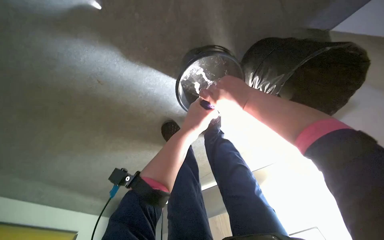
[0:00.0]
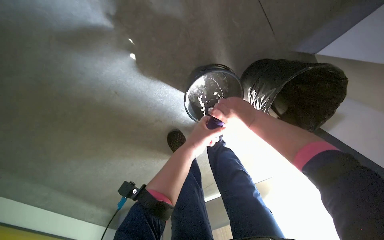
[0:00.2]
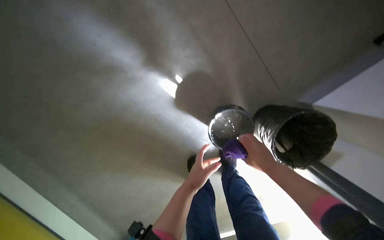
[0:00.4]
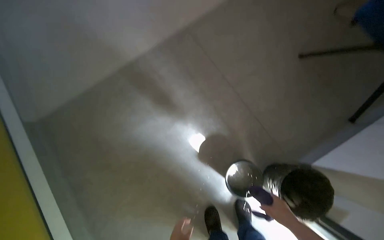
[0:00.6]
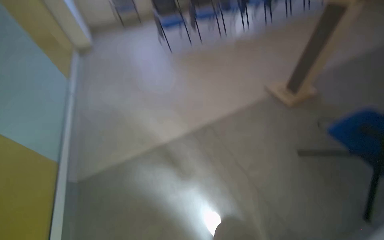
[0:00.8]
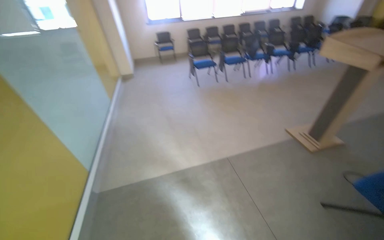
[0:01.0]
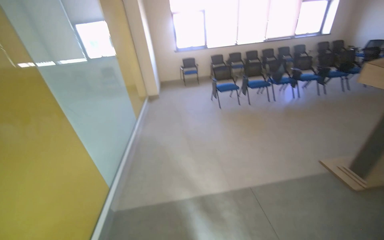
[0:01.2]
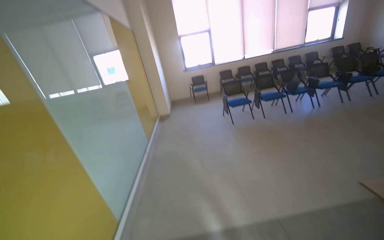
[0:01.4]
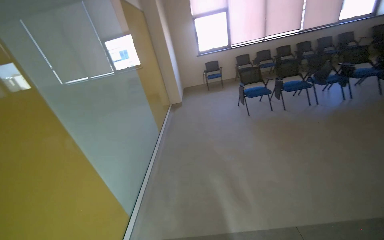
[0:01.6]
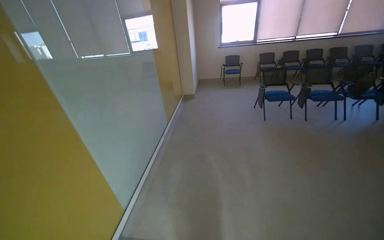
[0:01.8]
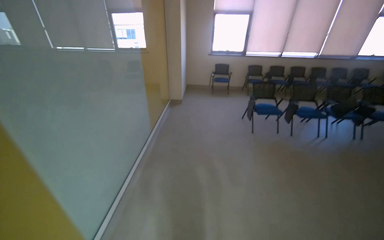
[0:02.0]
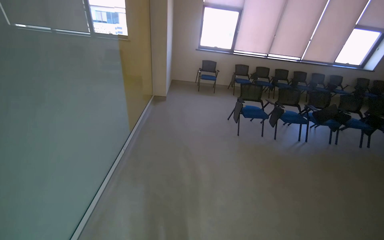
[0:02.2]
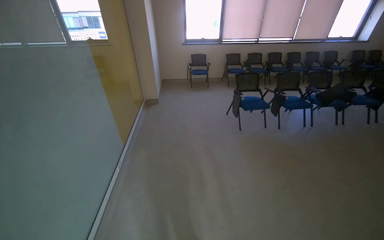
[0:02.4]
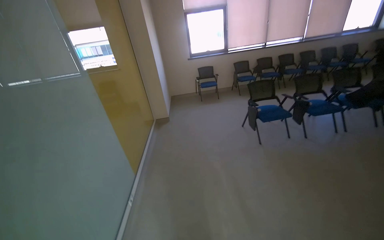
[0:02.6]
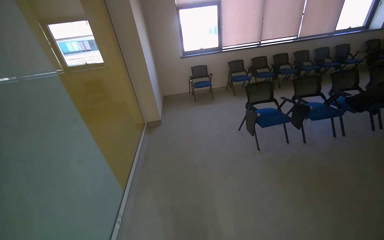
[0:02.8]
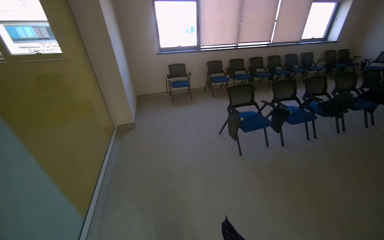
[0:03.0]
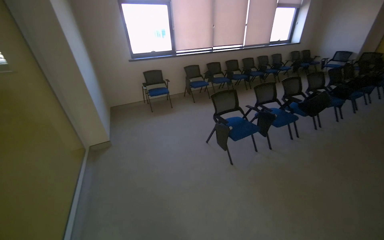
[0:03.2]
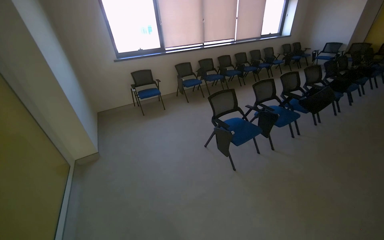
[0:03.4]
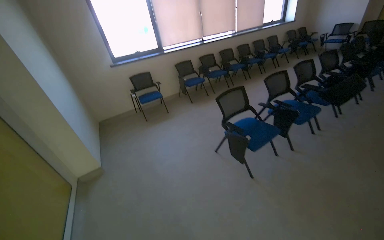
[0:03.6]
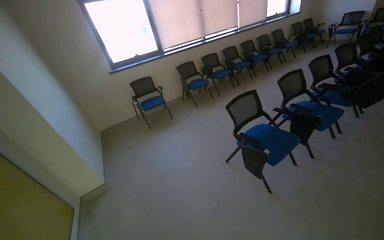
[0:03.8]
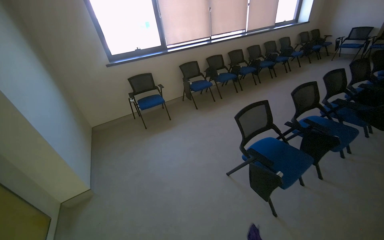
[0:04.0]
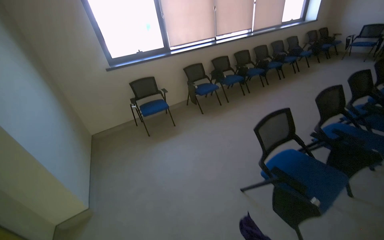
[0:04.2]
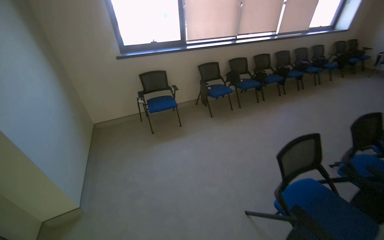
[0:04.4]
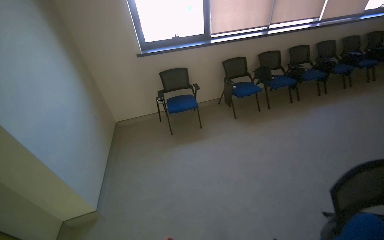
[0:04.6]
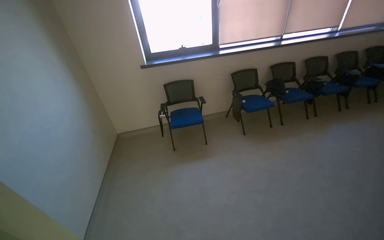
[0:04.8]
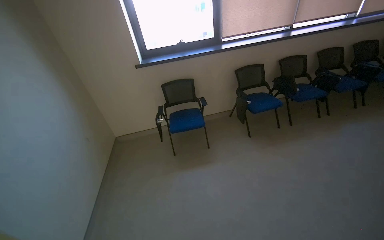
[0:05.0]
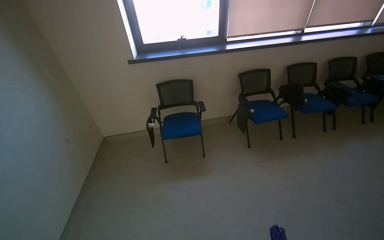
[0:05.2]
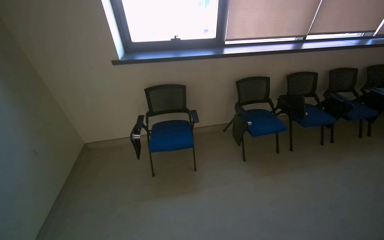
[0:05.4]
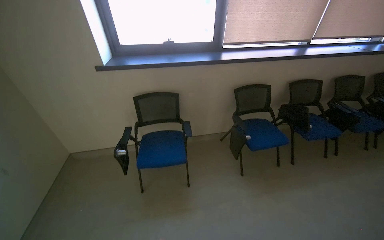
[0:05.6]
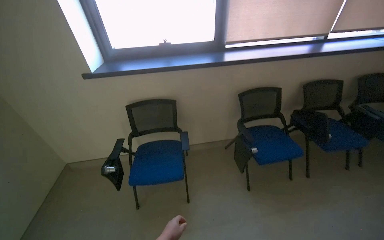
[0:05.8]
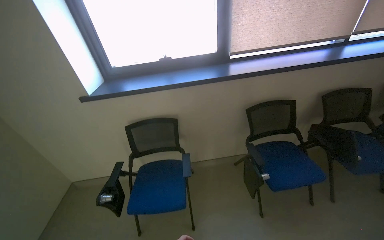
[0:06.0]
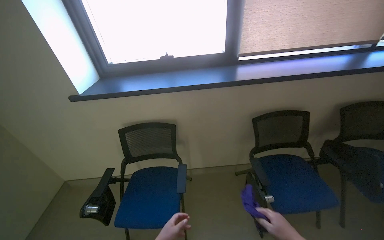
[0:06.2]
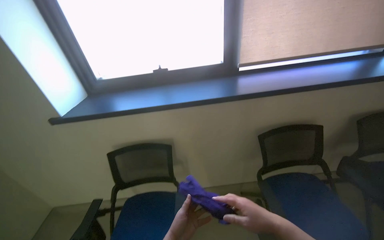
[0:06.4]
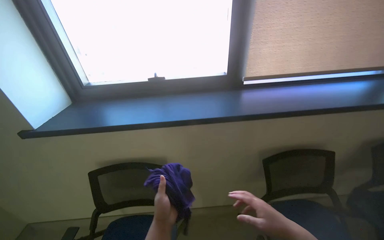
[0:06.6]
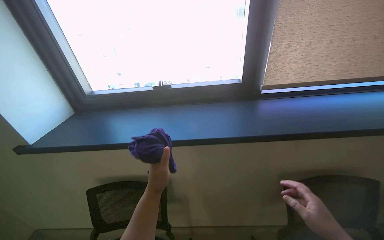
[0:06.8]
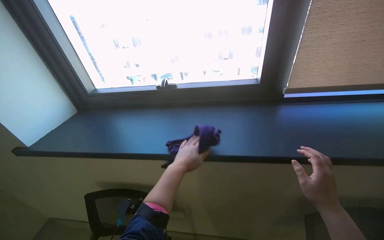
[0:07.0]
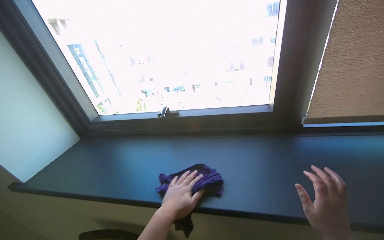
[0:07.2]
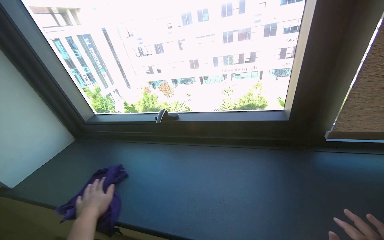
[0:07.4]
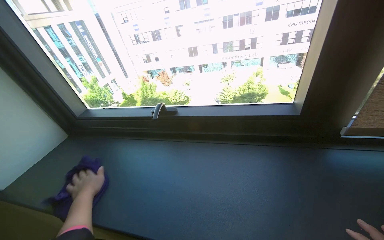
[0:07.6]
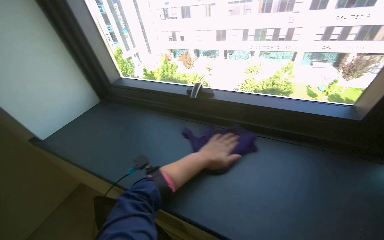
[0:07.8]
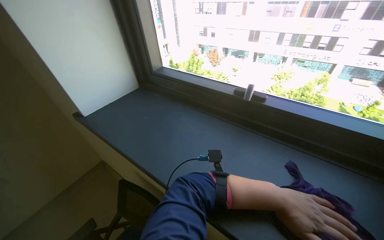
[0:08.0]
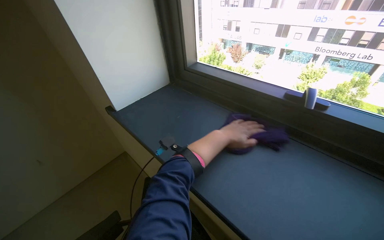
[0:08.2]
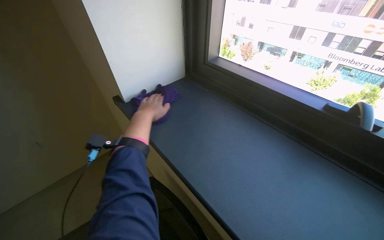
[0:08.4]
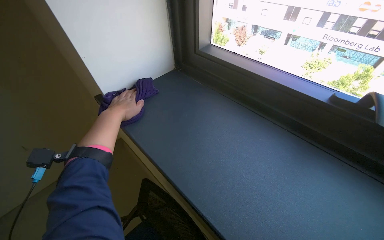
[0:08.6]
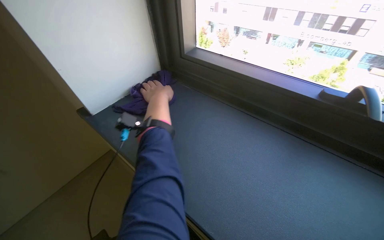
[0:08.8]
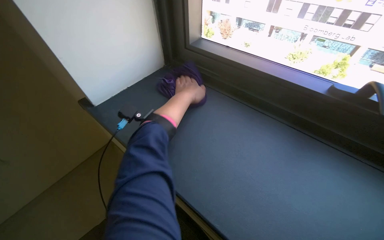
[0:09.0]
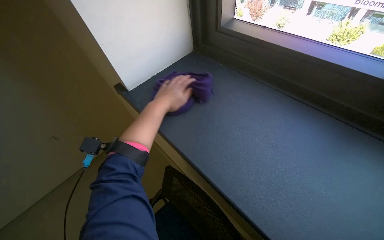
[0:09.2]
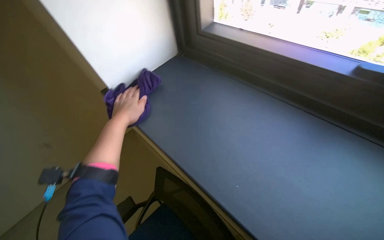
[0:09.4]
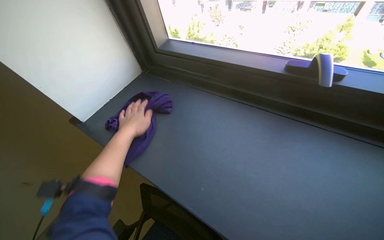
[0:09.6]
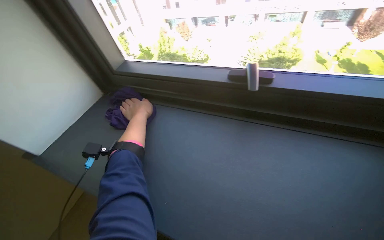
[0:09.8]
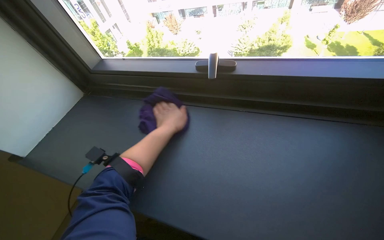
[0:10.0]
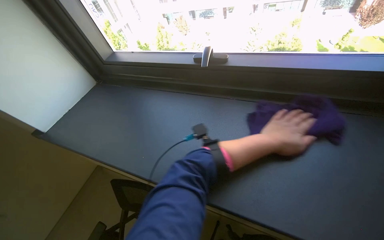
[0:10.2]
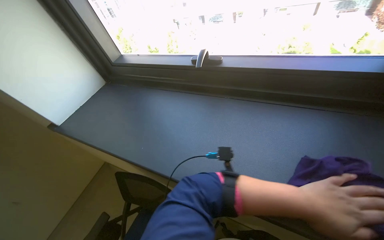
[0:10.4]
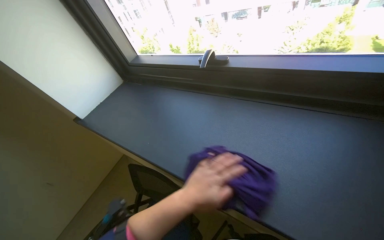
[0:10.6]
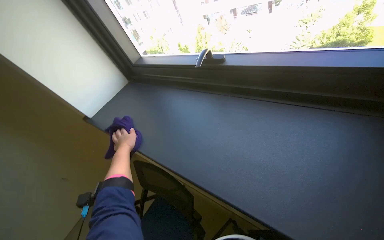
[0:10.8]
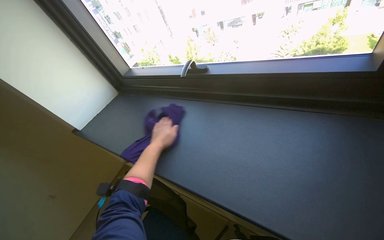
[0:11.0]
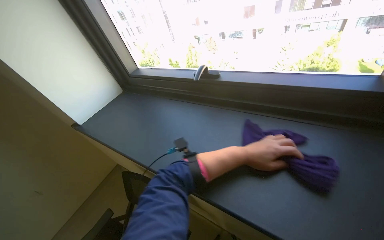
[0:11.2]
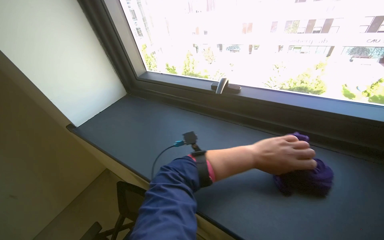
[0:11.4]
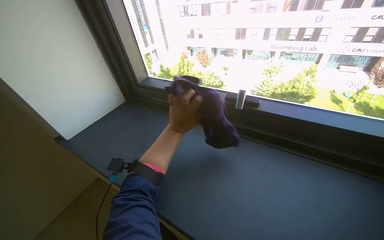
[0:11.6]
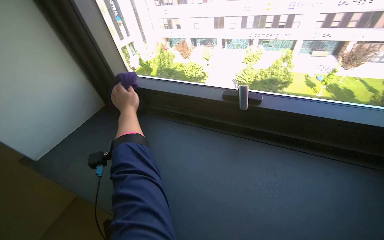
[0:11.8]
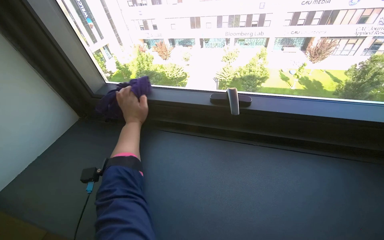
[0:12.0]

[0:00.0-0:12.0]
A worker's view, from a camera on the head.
Job: wiping surfaces.
The whole recording: Wiping window sill. The worker wipes the window sill and frame with a purple cloth.
0:00.0 to 0:01.6: The camera travels roughly 1 m. The wearer's head swings roughly 50 degrees to the left. The camera pitches upward, by approximately 90 degrees.
0:01.6 to 0:03.0: The camera is carried roughly 1.5 m. The camera is aimed some 20 degrees further to the right.
0:03.0 to 0:04.4: The wearer moves some 1.5 m.
0:04.4 to 0:06.0: The wearer moves approximately 1.5 m. The camera is aimed about 15 degrees further to the left.
0:06.0 to 0:07.6: The head travels about 1 m. The camera sweeps to the left, by some 20 degrees.
0:07.6 to 0:09.0: The head travels approximately 40 cm. The head rotates about 25 degrees to the left. The wearer looks about 15 degrees further downward.
0:09.0 to 0:10.4: The left hand shifts about 50 cm to the right, down the picture and nearer to the camera.

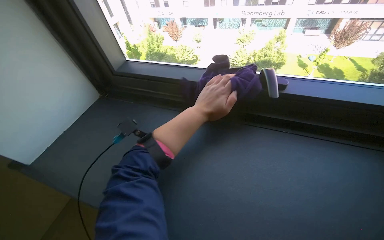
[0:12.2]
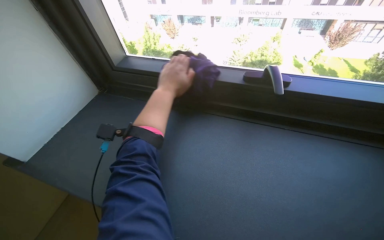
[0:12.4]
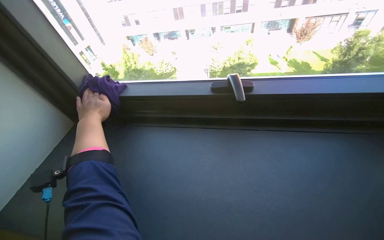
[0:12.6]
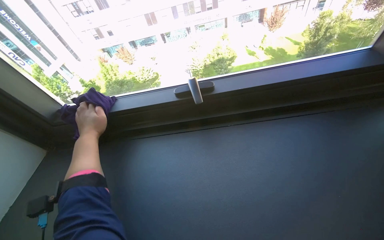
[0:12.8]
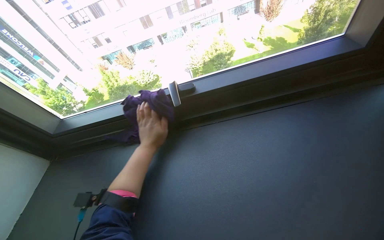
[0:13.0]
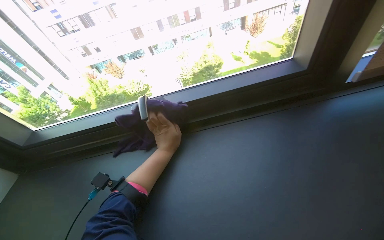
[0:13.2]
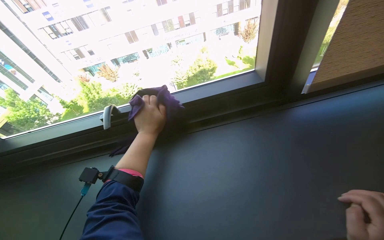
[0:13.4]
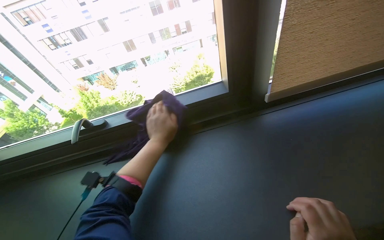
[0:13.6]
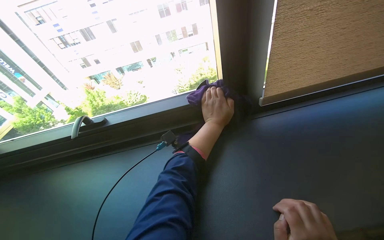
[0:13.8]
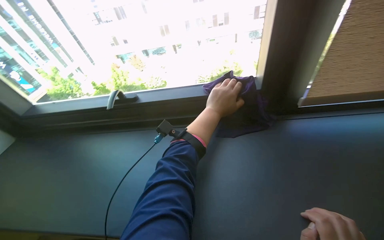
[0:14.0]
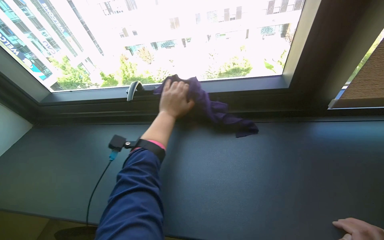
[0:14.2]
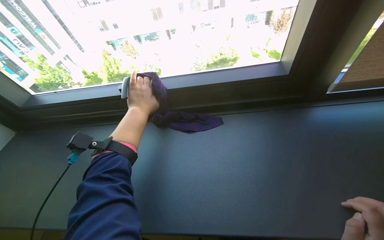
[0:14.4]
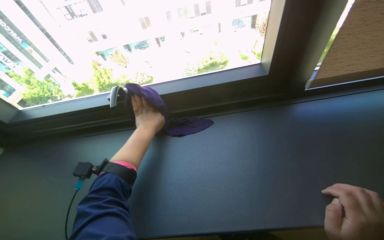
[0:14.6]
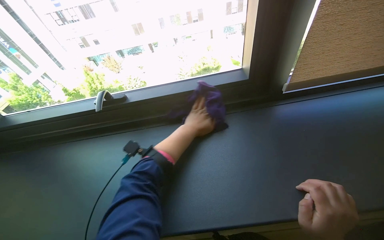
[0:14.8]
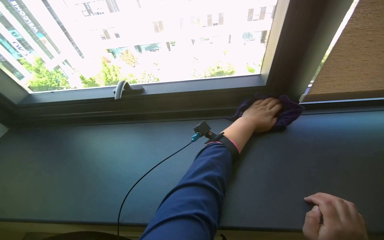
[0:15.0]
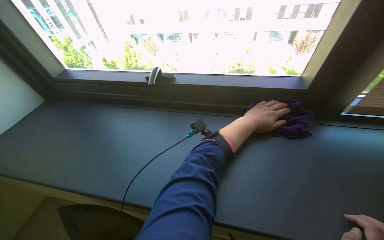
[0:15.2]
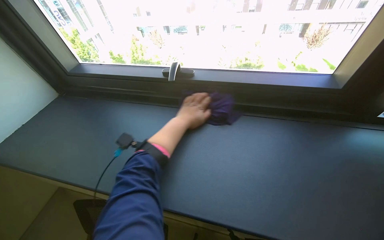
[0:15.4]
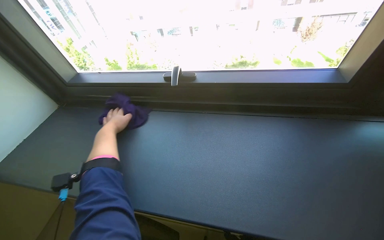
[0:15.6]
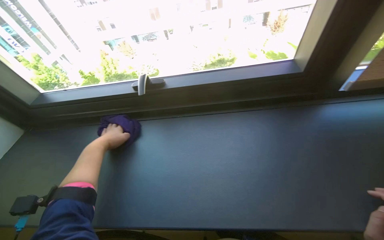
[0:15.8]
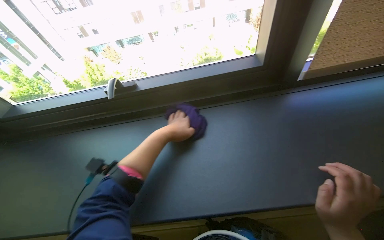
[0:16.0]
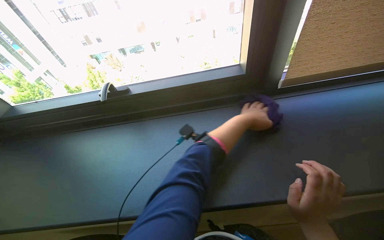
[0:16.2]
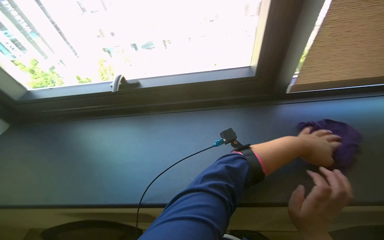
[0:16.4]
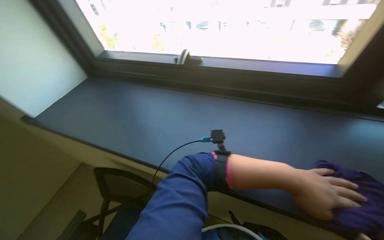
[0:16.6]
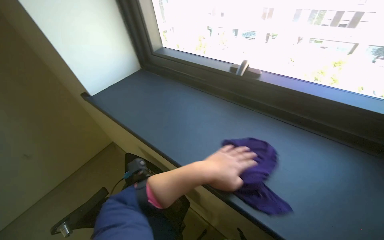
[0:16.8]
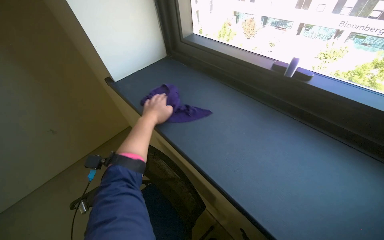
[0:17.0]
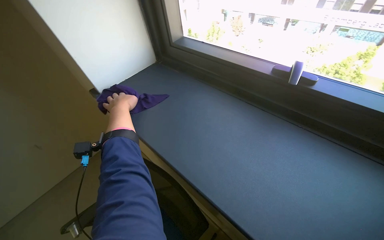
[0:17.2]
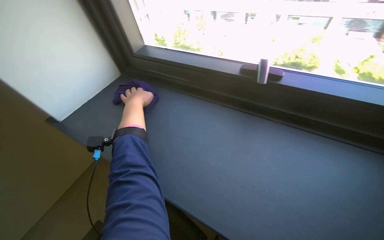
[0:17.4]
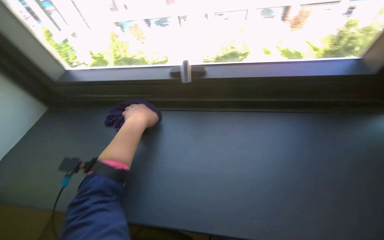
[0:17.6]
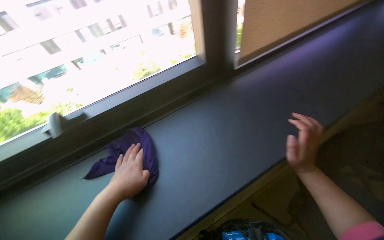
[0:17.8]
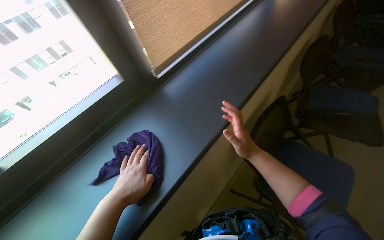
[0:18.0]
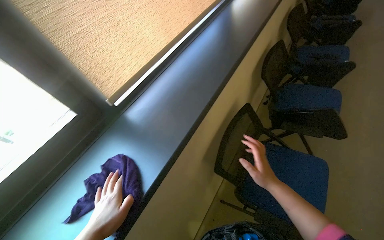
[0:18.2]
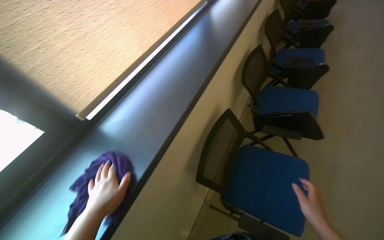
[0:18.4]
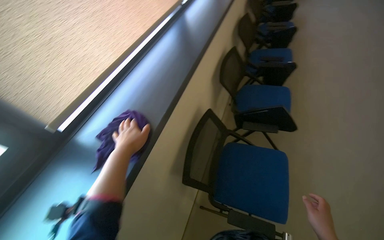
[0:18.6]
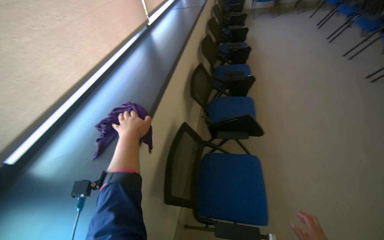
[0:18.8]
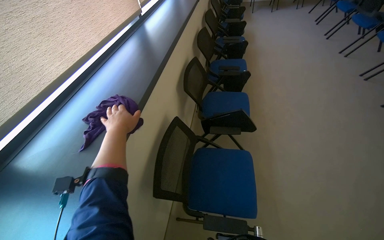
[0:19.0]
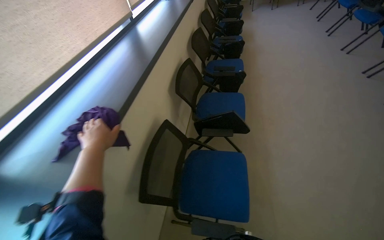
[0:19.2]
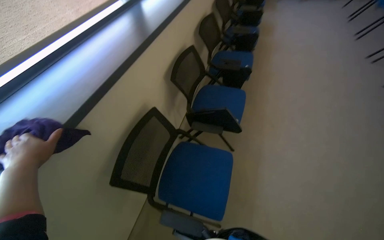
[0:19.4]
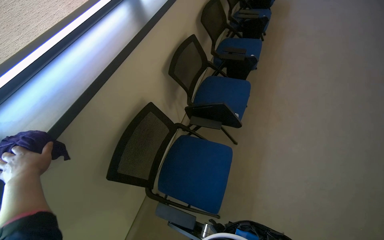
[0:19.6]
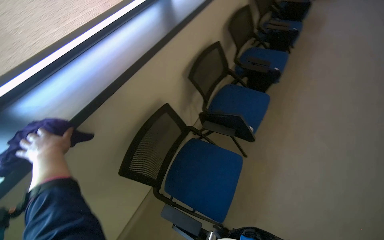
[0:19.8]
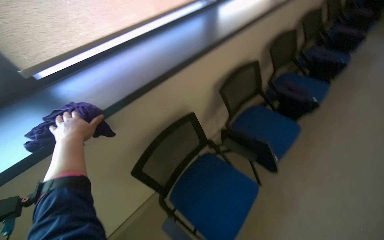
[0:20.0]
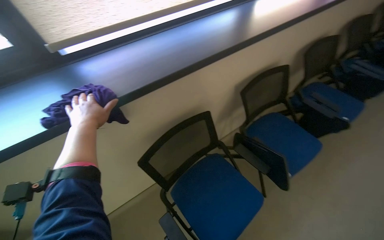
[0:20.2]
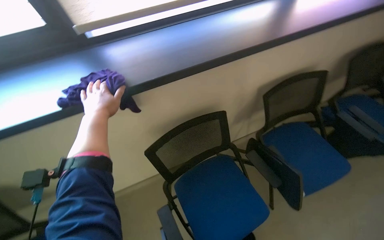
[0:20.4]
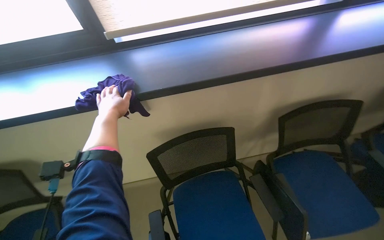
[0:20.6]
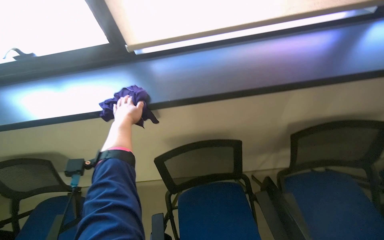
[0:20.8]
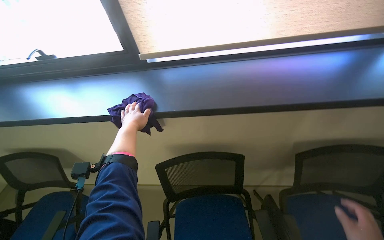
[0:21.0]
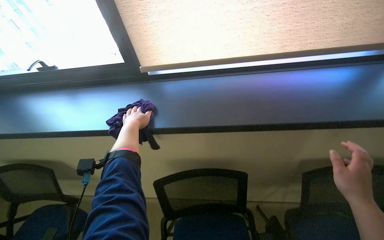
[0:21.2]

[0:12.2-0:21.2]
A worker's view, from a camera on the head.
Job: wiping surfaces.
The whole recording: Wiping window sill. The worker wipes the window sill and frame with a purple cloth.
0:12.2 to 0:13.8: The camera is carried some 50 cm. The head rotates some 25 degrees to the right.
0:15.2 to 0:16.6: The left hand shifts roughly 20 cm nearer to the camera and down the picture, and travels to the left and back again, roughly 60 cm each way.
0:18.2 to 0:19.8: The left hand heads up the picture, covering roughly 25 cm.
0:19.8 to 0:21.2: The wearer's head swings about 60 degrees to the left.
